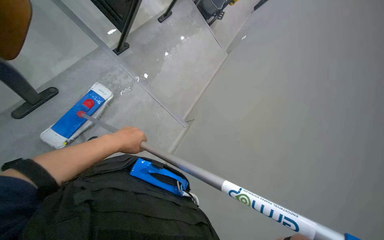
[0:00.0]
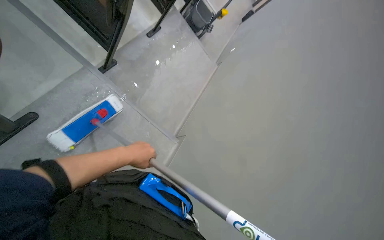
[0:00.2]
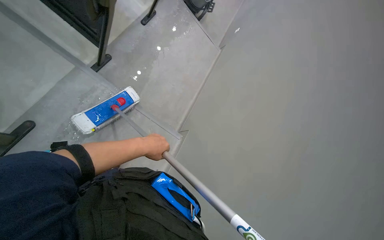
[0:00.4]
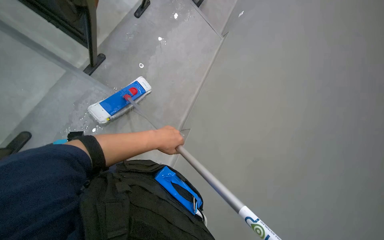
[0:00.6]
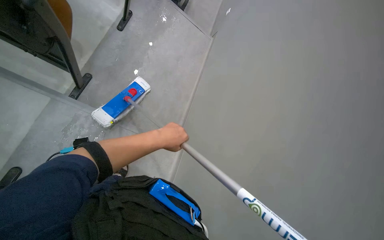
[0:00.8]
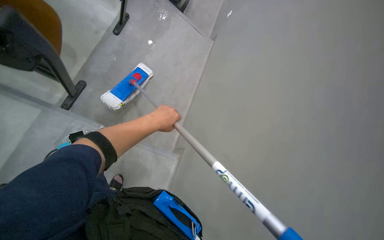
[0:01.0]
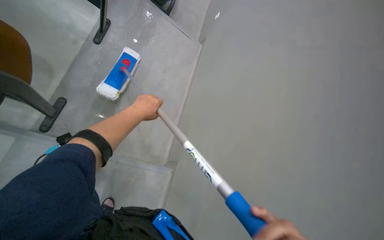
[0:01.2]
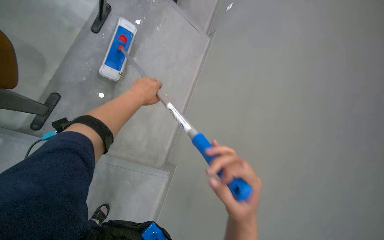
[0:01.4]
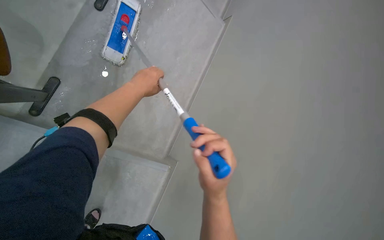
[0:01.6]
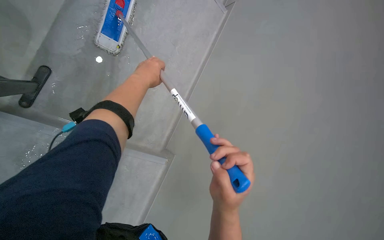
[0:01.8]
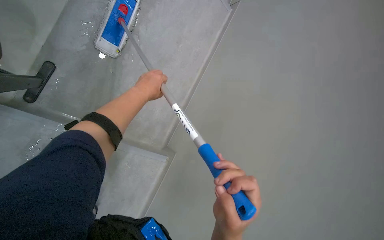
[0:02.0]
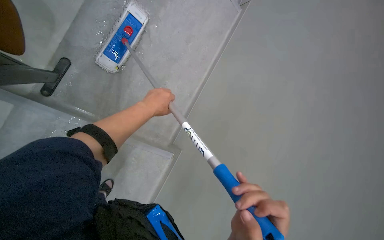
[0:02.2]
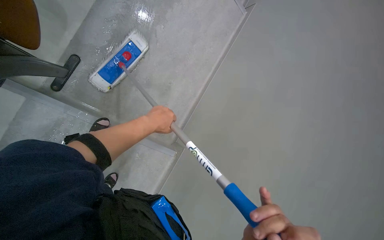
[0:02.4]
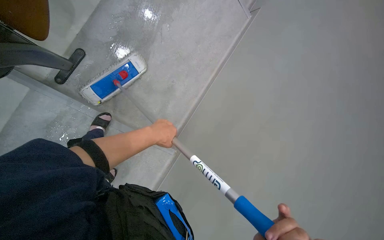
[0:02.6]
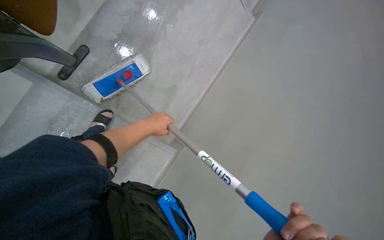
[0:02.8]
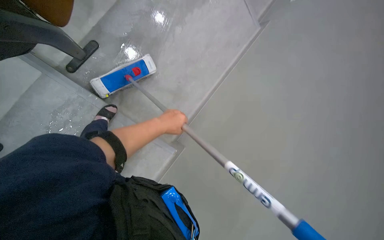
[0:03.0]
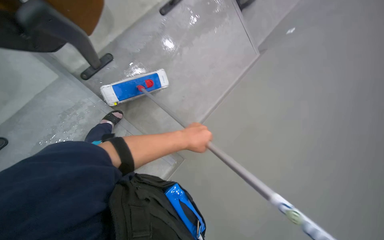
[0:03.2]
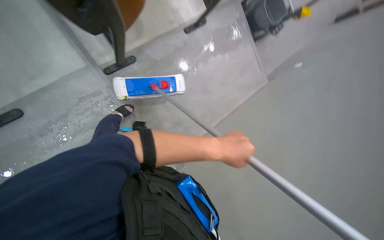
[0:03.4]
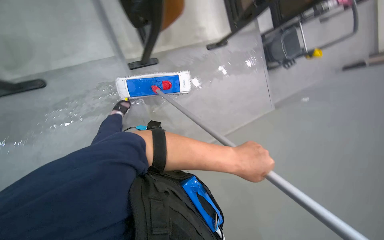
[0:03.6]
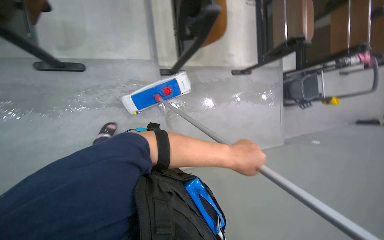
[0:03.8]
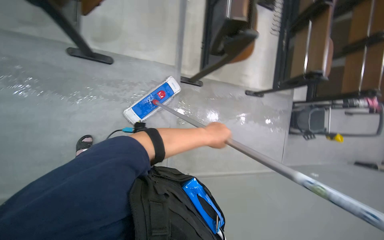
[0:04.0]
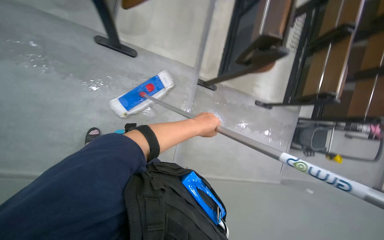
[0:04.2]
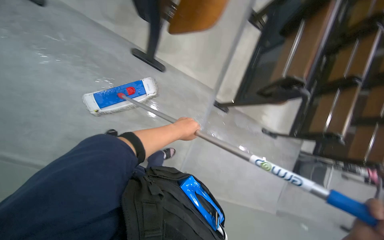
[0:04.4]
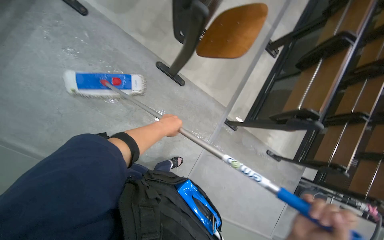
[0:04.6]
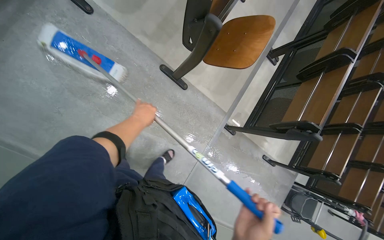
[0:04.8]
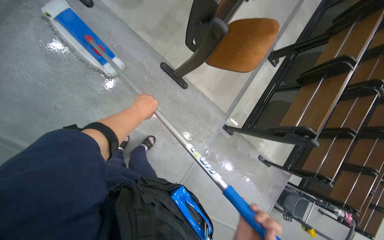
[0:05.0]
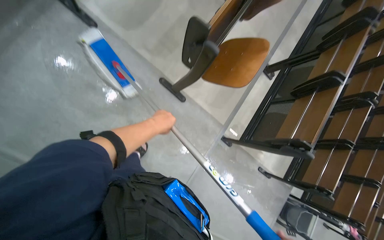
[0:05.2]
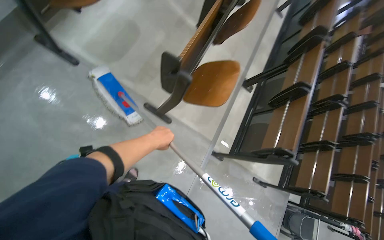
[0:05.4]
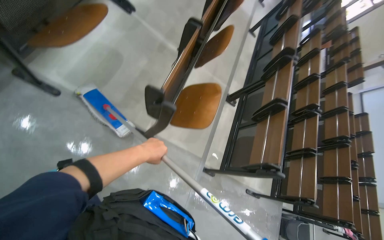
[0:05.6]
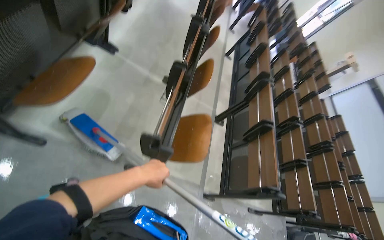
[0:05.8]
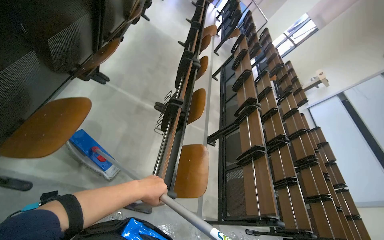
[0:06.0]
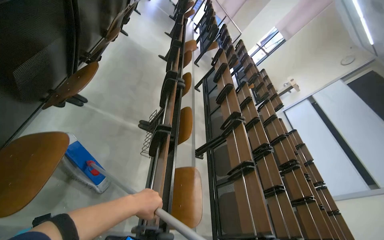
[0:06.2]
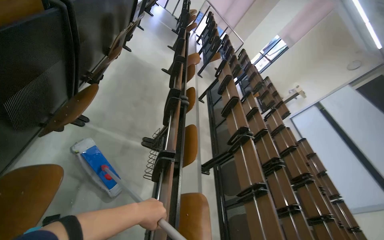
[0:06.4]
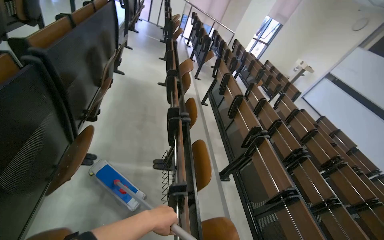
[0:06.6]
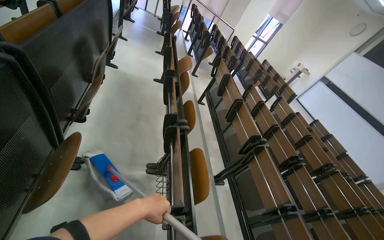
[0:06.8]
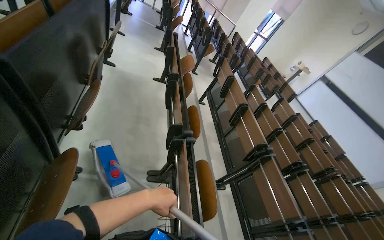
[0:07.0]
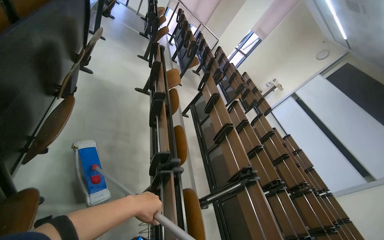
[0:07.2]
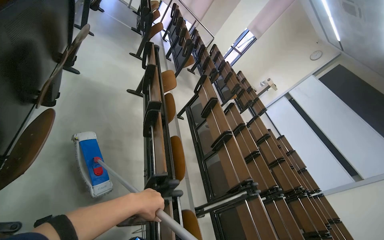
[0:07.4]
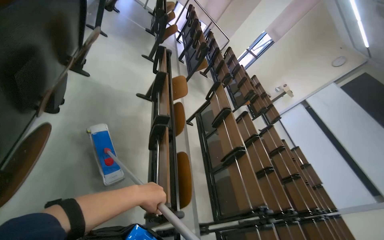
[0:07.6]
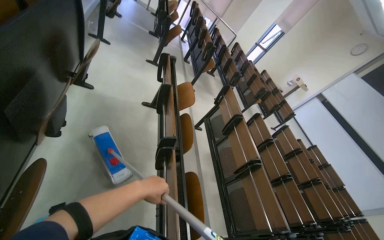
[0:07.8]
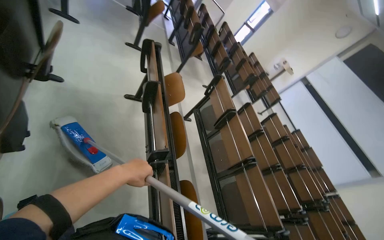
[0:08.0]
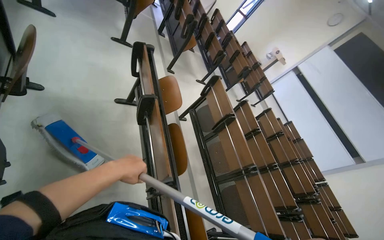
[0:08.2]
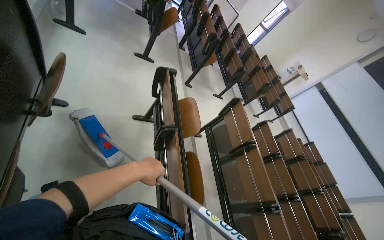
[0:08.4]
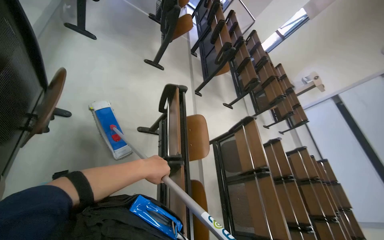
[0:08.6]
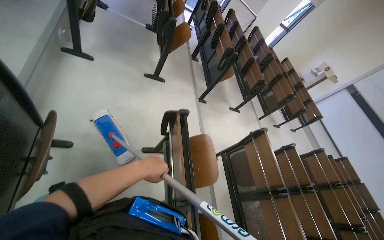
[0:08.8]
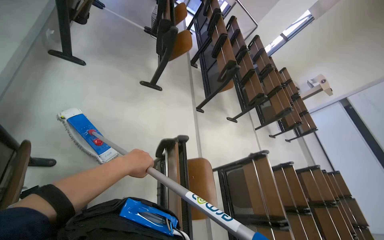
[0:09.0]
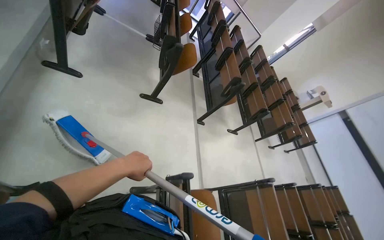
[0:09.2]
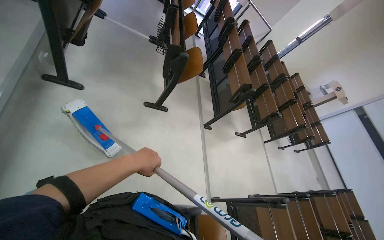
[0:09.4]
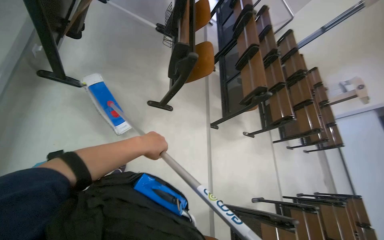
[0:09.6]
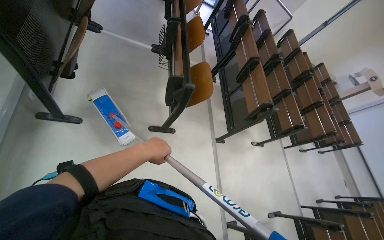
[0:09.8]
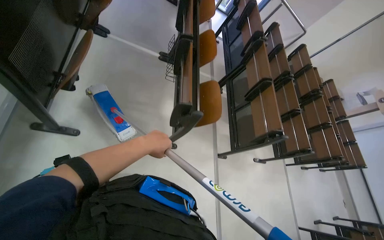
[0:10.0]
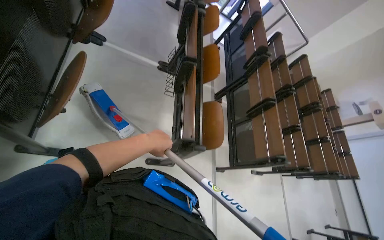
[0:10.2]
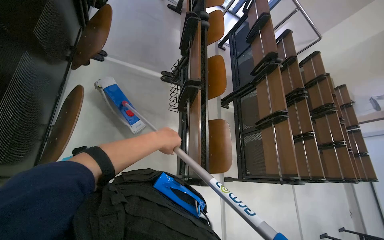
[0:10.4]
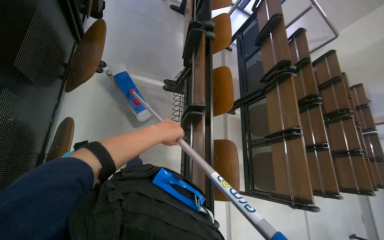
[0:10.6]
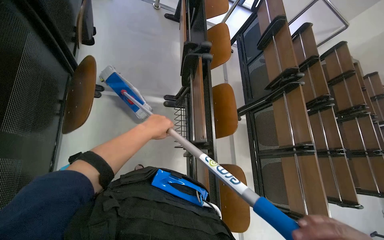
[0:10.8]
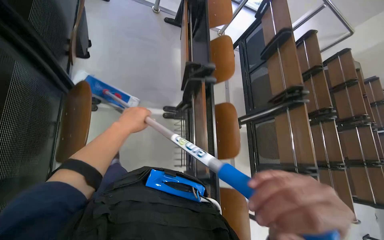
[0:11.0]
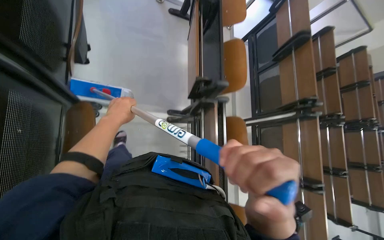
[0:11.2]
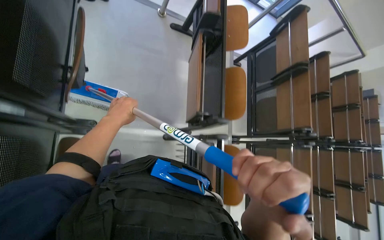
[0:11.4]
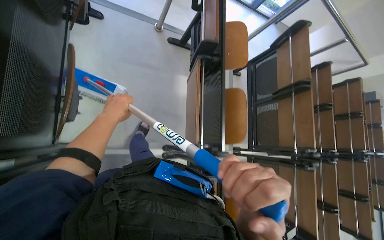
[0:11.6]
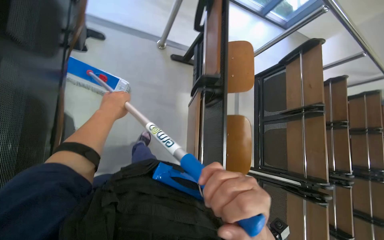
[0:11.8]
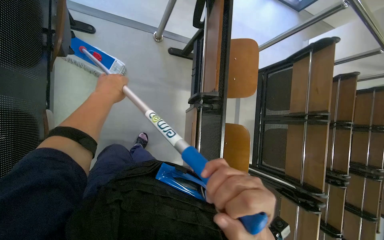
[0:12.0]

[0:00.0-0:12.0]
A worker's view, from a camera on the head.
Job: mopping floor.
The whole recording: Mopping lecture hall floor. The worker dips the mop into the bucket and mops the floor of the lecture hall.
0:00.0 to 0:01.6: The left hand moves up the picture, about 40 cm.
0:03.0 to 0:04.4: The head travels about 70 cm. The camera pitches upward, by roughly 30 degrees. Everything in view rotates about 70 degrees clockwise.
0:04.4 to 0:06.0: The head travels about 60 cm. The view pans to the right by some 20 degrees. The wearer looks about 30 degrees further upward.
0:06.0 to 0:07.6: The head travels some 1 m.
0:07.6 to 0:09.0: The camera is carried roughly 1.5 m.
0:09.0 to 0:10.4: The wearer moves about 1.5 m.
0:10.4 to 0:12.0: The head travels roughly 1.5 m. The camera pitches downward, by some 20 degrees.

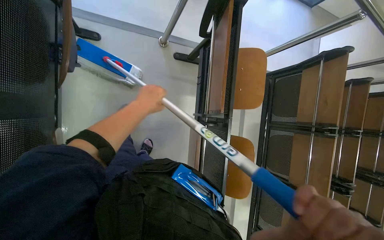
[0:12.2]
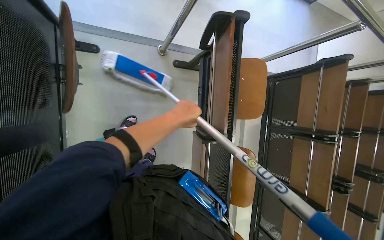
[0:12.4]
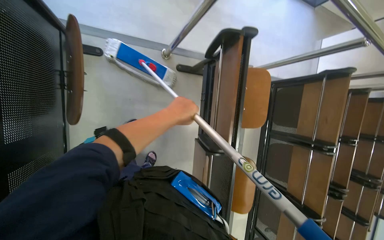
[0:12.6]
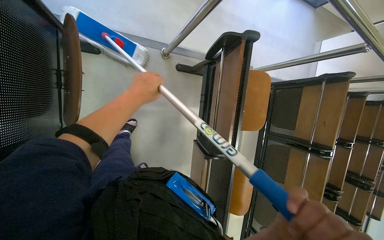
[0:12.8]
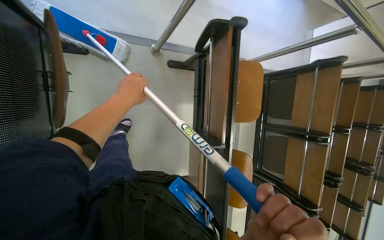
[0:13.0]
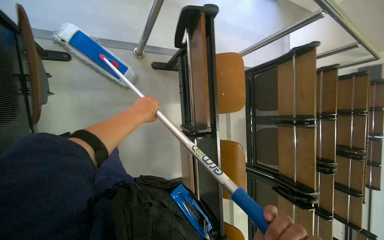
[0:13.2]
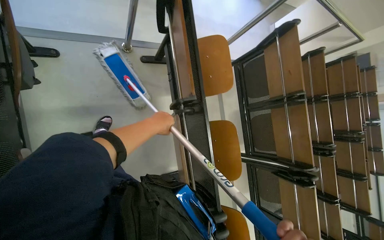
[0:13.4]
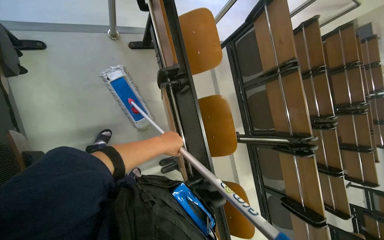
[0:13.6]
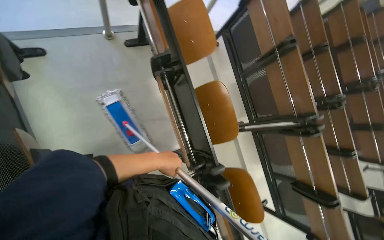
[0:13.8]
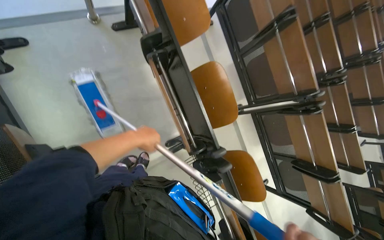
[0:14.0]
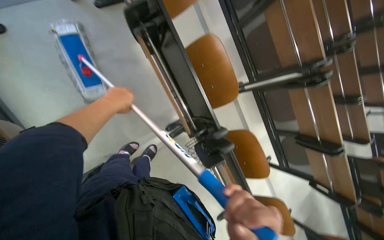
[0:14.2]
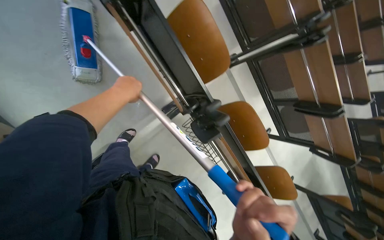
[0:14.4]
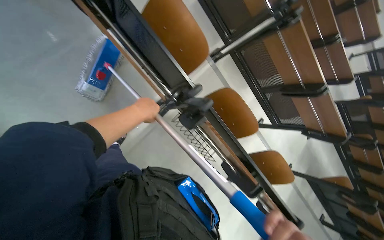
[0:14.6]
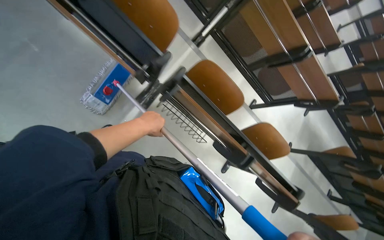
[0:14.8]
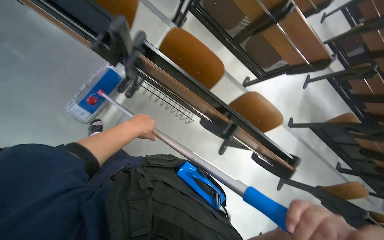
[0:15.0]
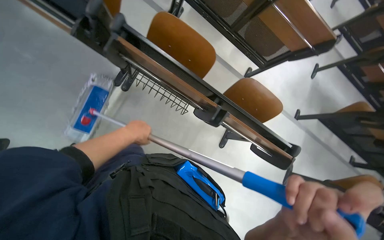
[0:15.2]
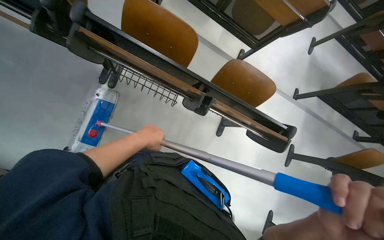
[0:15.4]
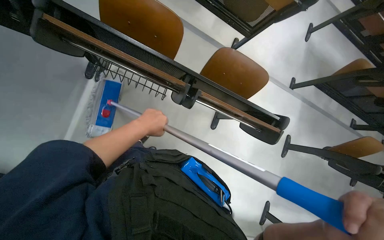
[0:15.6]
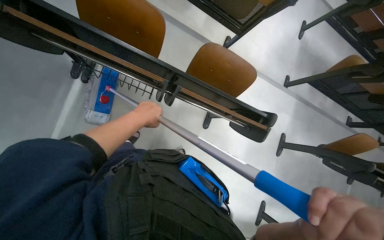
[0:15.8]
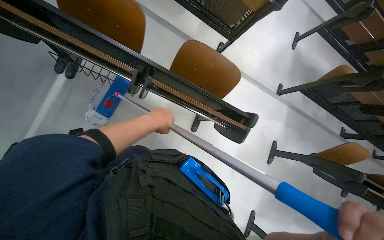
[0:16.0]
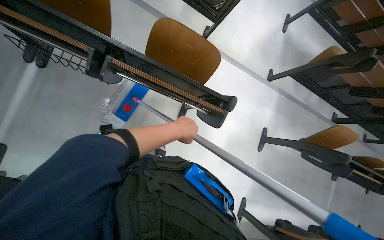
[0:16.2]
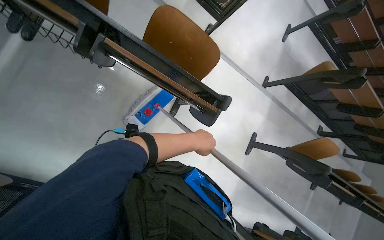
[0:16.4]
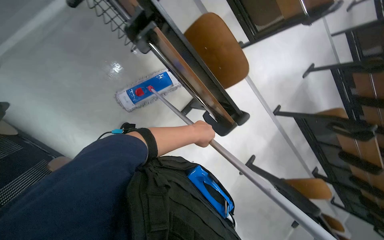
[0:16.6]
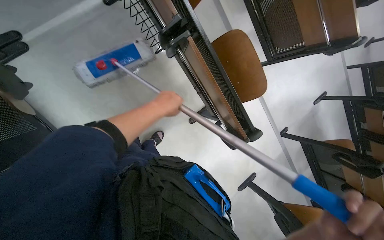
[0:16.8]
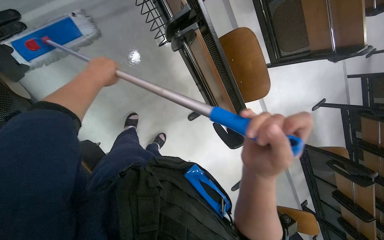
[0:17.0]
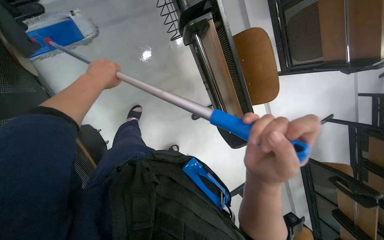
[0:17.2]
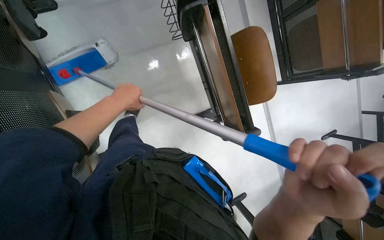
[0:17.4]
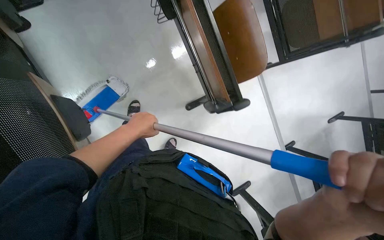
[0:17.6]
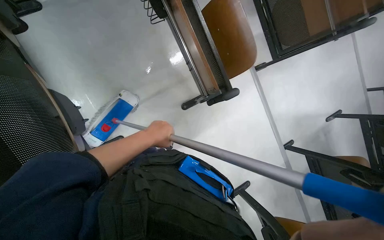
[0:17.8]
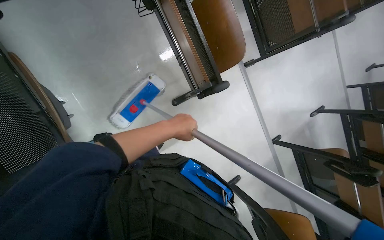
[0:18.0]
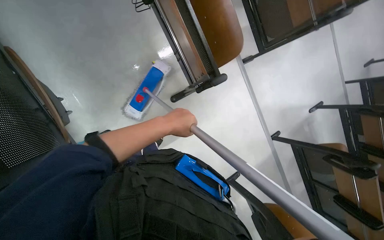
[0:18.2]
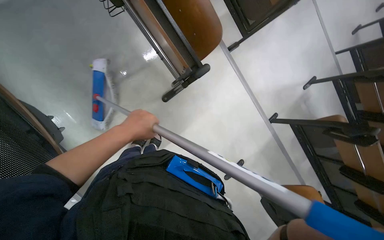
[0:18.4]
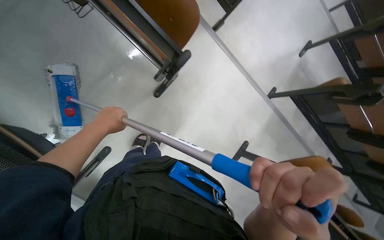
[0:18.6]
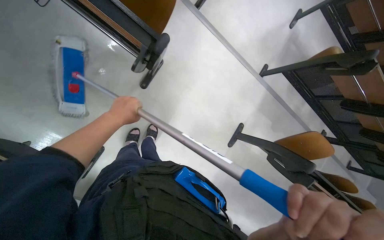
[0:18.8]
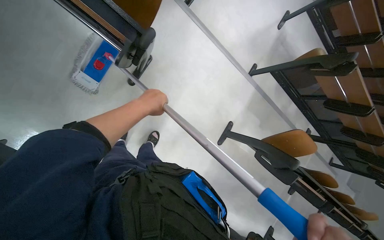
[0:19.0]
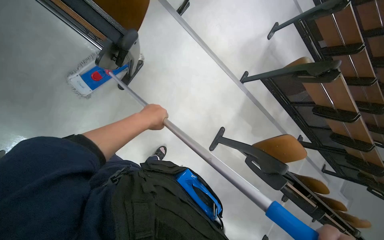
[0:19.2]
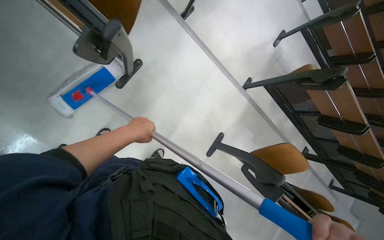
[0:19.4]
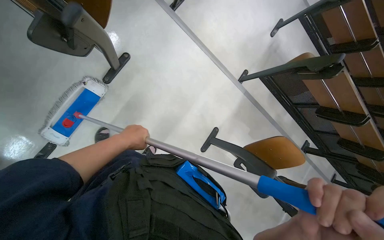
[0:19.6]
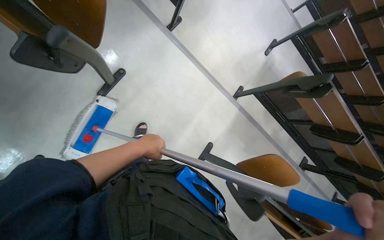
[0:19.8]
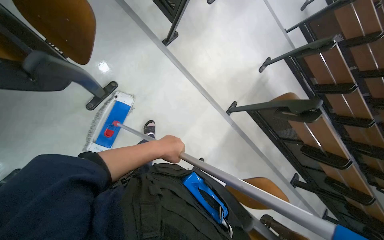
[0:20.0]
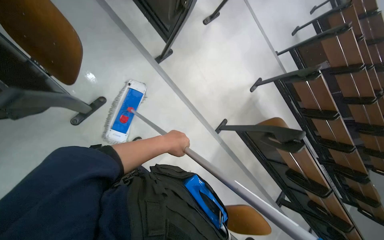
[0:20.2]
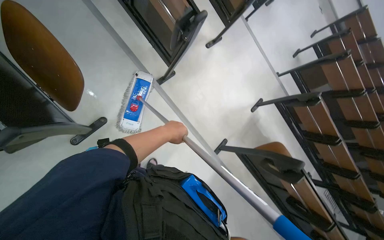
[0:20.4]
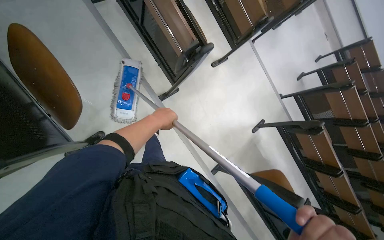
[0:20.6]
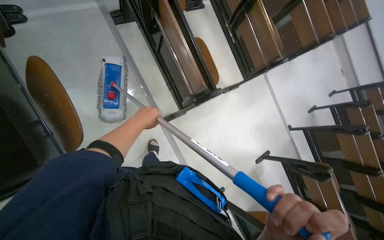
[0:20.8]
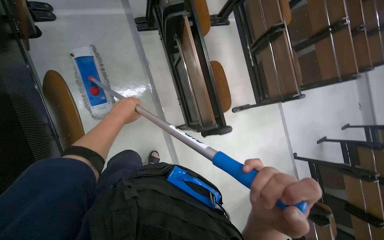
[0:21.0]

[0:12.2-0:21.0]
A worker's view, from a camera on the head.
Job: mopping floor.
The whole recording: Mopping lecture hall floor. The worker dips the mop into the bucket and mops the floor of the lecture hall.
0:12.2 to 0:13.6: The left hand goes some 30 cm down the picture.
0:13.6 to 0:15.2: The camera travels about 70 cm. The view tips downward by roughly 20 degrees. Everything in view rotates approximately 40 degrees counterclockwise.
0:15.2 to 0:16.6: The camera is carried roughly 40 cm.
0:16.6 to 0:18.0: The left hand moves approximately 30 cm to the left and comes back.
0:18.0 to 0:19.6: The head travels about 40 cm.
0:19.6 to 0:21.0: The head travels approximately 80 cm. The view tips upward by about 20 degrees. Everything in view rotates about 30 degrees clockwise.
